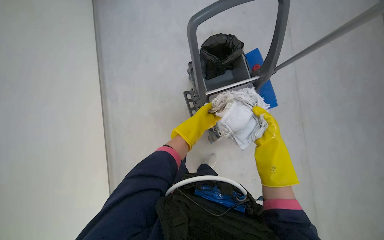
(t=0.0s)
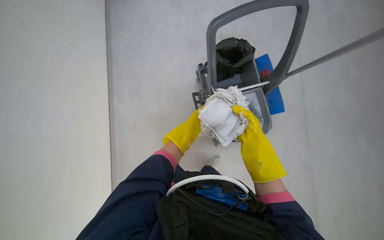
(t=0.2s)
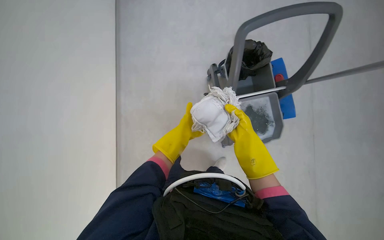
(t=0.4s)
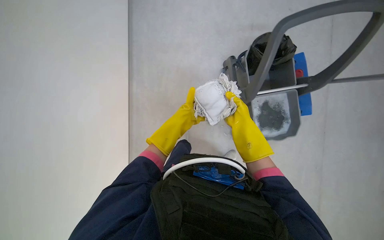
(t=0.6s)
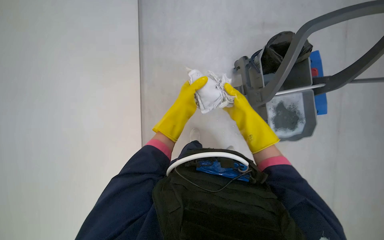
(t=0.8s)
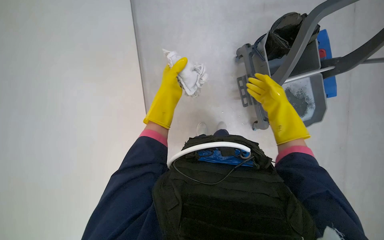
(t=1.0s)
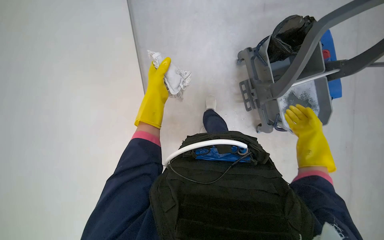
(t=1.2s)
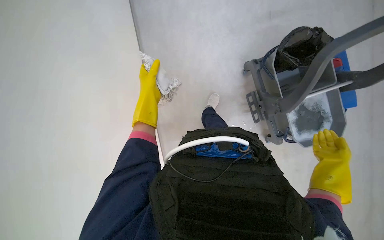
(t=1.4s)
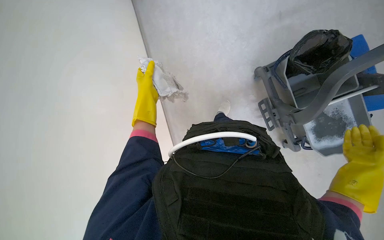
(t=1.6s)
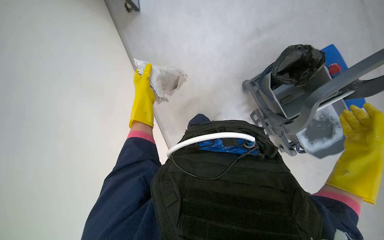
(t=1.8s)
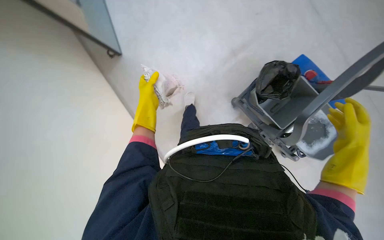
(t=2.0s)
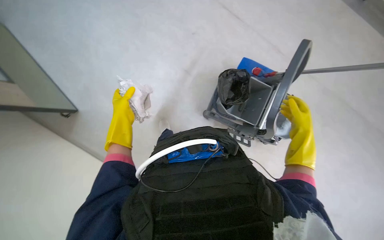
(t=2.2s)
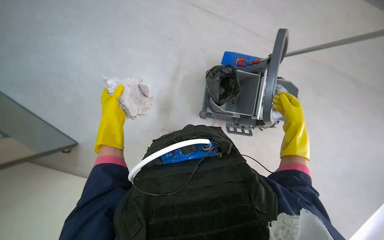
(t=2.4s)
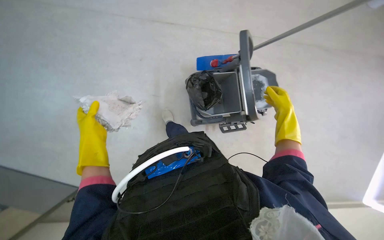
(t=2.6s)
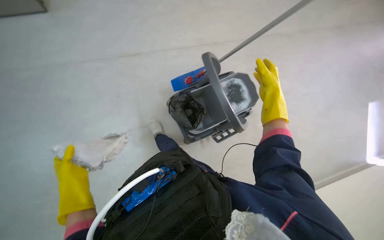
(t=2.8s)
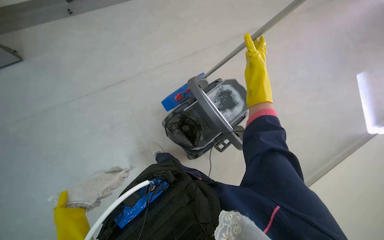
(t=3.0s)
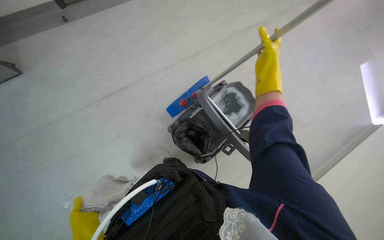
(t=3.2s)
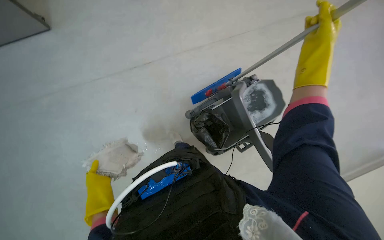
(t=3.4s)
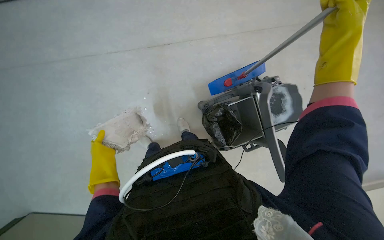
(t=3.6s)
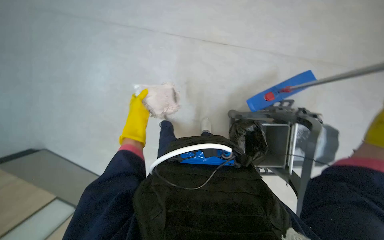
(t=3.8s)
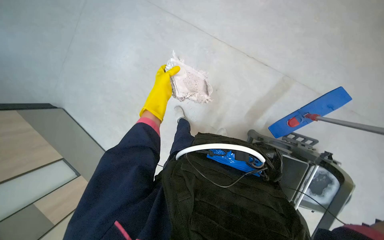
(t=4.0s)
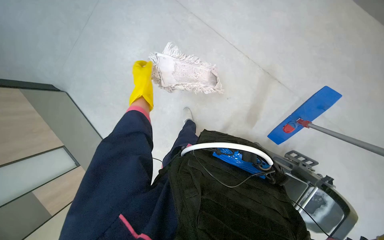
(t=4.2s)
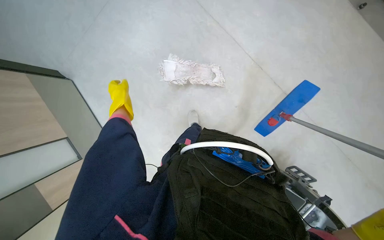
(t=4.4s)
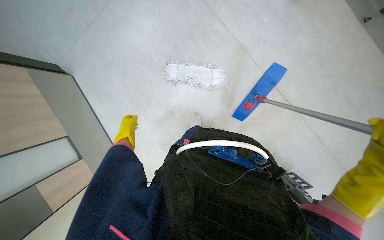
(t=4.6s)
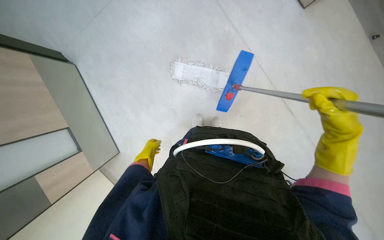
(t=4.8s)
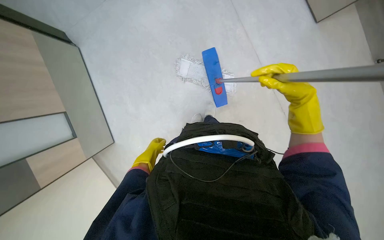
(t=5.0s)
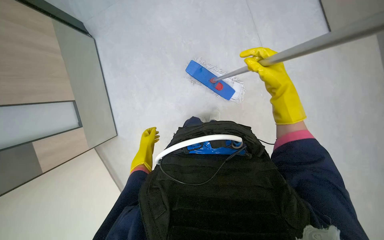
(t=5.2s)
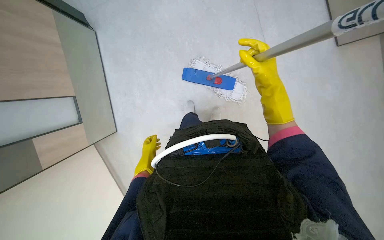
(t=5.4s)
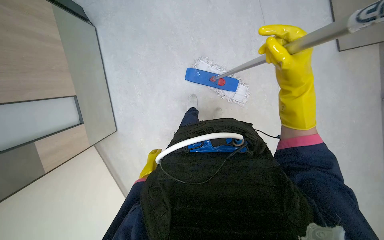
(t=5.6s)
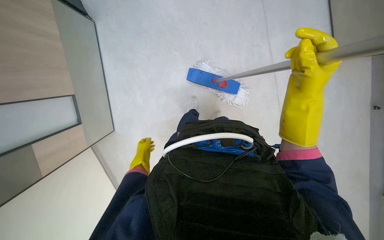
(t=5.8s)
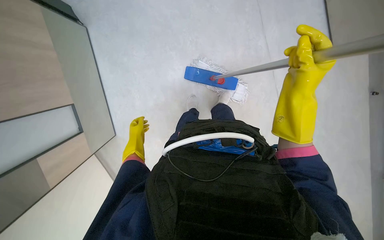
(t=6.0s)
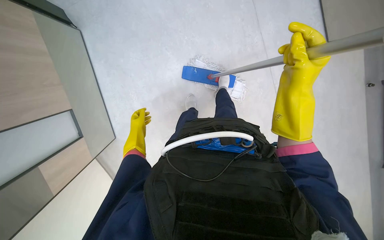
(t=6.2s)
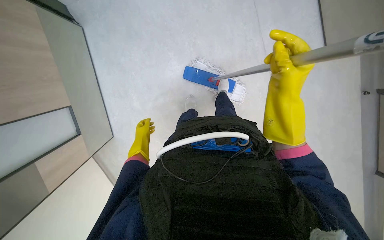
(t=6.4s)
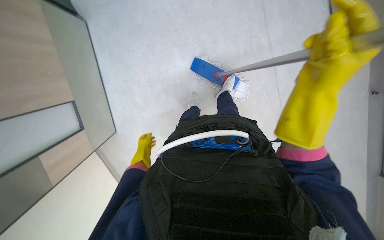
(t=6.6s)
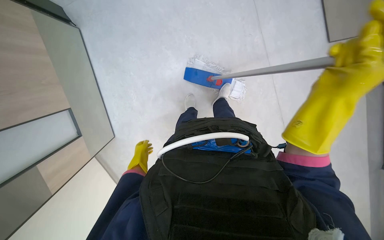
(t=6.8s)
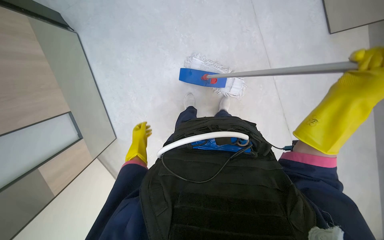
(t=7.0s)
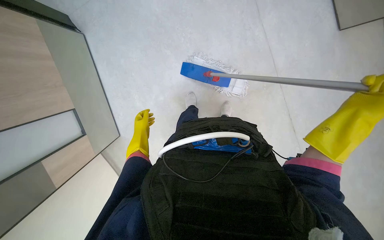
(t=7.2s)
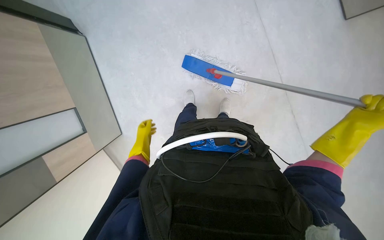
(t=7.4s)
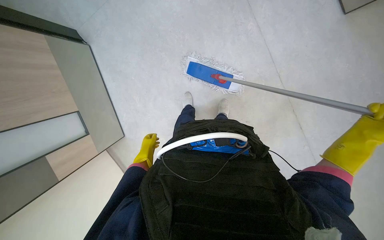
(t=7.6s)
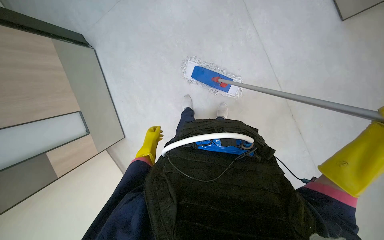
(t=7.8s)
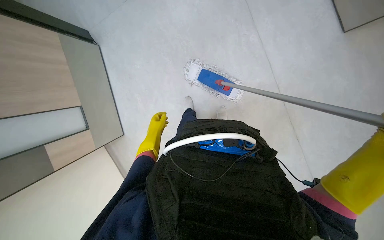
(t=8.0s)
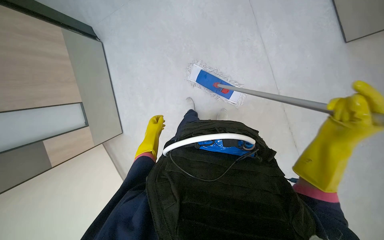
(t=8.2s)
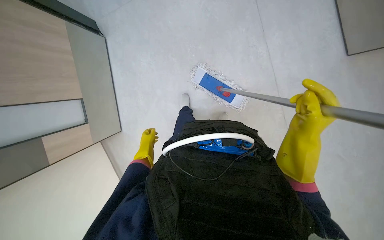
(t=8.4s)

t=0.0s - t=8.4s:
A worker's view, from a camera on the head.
Job: preparing cleaning supplies.
The whole recording: Preparing mop for floor cleaning. The worker attaches the mop head to the handle, dips it in the cleaning solution, and wrings it out.
t=0.0s - t=1.4s: The wearer looks approximately 30 degrees further to the left. The left hand shifts about 35 cm to the left and nearer to the camera; the right hand shifts about 20 cm down the picture and to the right.
t=1.4s - t=2.8s: The view tips upward by about 30 degrees. Everything in view rotates approximately 50 degrees counterclockwise.
t=2.8s - t=4.2s: The head rotates roughly 45 degrees to the left.
t=4.2s - t=5.6s: The left hand heads down the picture and farther from the camera, covering some 30 cm.
t=5.6s - t=7.0s: The right hand heads to the right, covering approximately 10 cm, while the left hand moves up and down the picture over roughly 15 cm, changing direction 2 times.

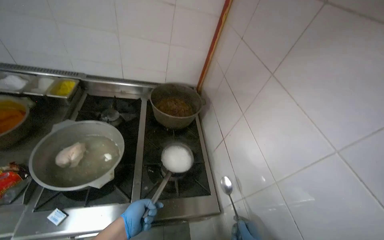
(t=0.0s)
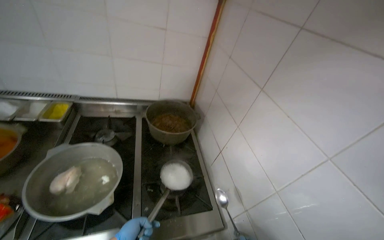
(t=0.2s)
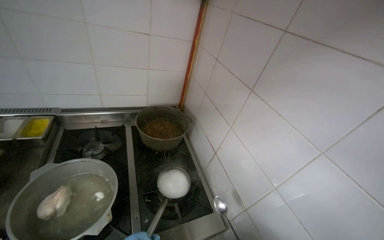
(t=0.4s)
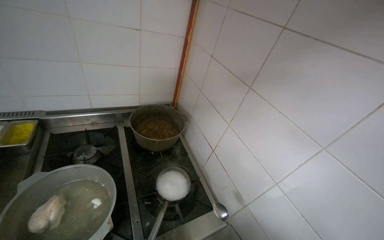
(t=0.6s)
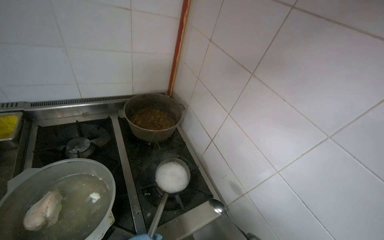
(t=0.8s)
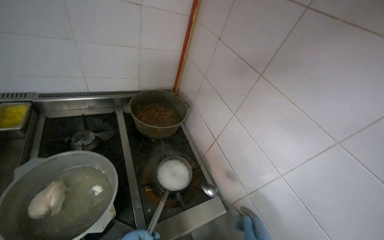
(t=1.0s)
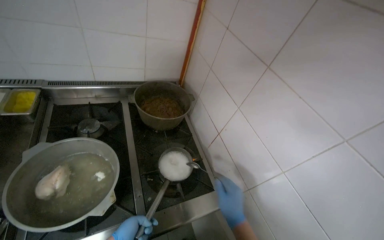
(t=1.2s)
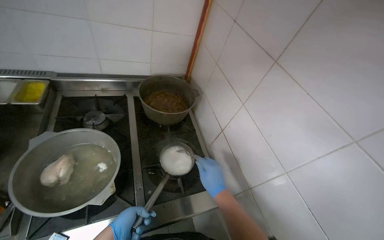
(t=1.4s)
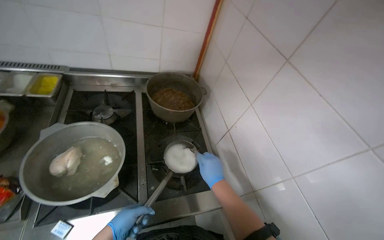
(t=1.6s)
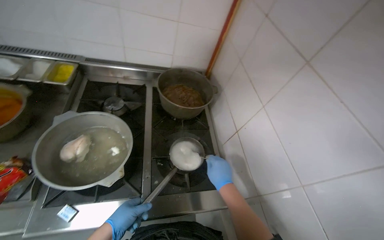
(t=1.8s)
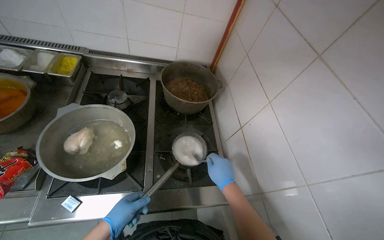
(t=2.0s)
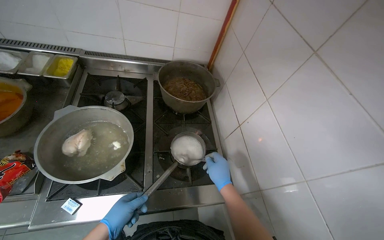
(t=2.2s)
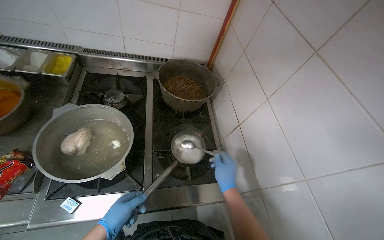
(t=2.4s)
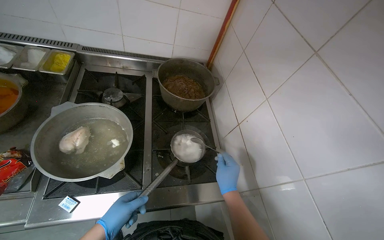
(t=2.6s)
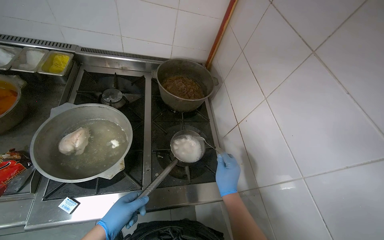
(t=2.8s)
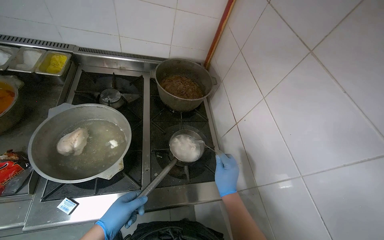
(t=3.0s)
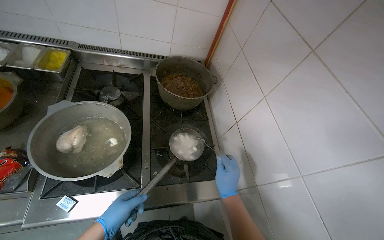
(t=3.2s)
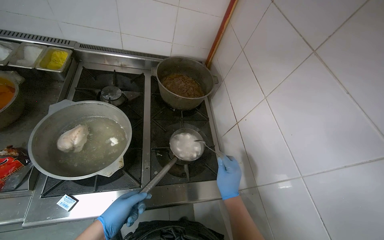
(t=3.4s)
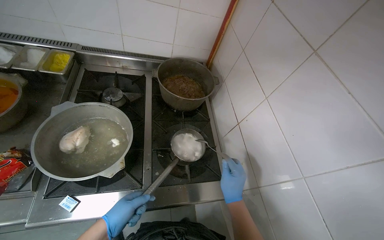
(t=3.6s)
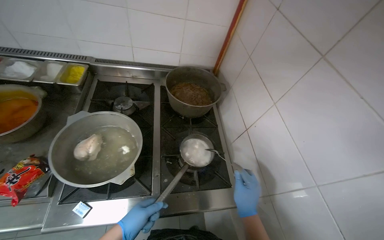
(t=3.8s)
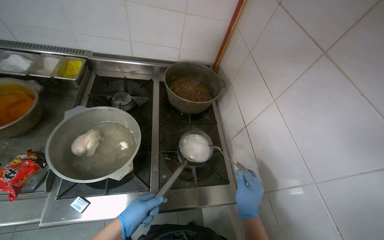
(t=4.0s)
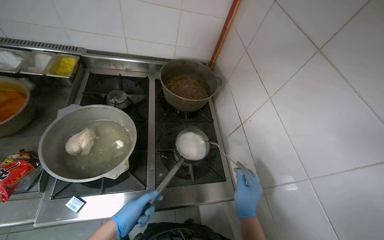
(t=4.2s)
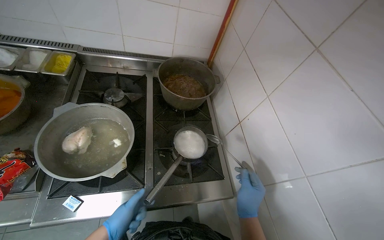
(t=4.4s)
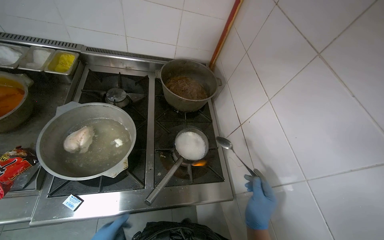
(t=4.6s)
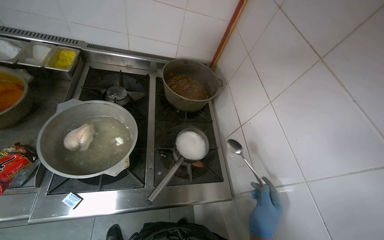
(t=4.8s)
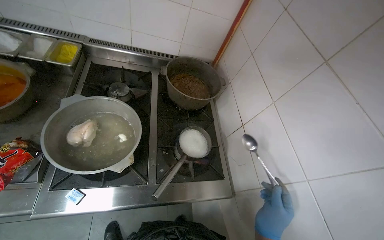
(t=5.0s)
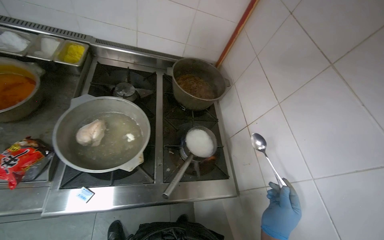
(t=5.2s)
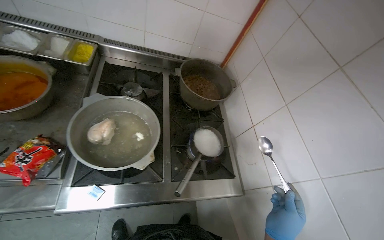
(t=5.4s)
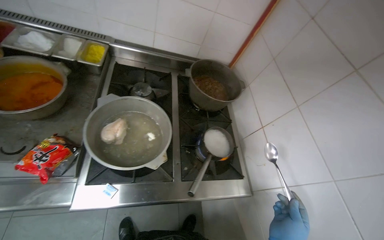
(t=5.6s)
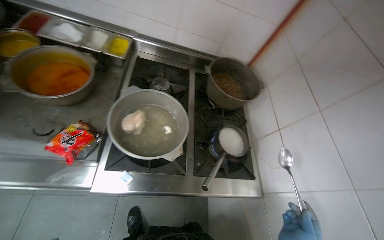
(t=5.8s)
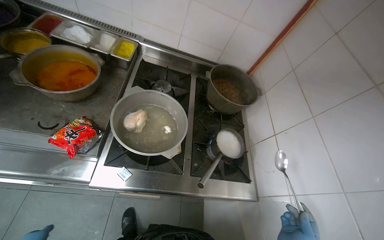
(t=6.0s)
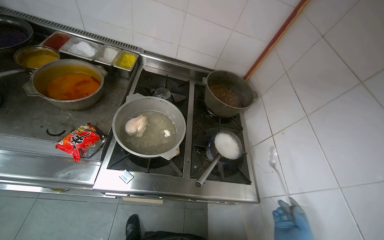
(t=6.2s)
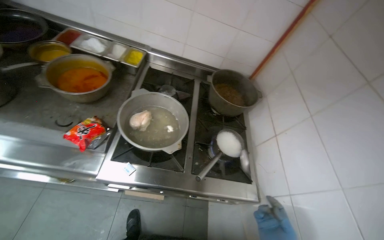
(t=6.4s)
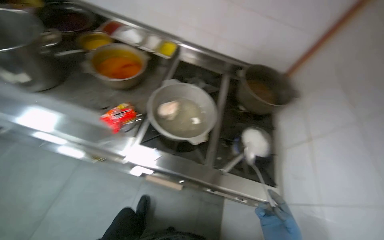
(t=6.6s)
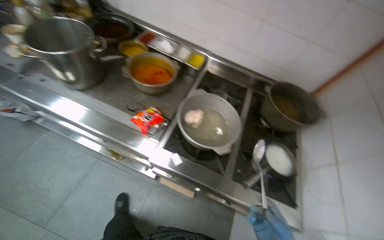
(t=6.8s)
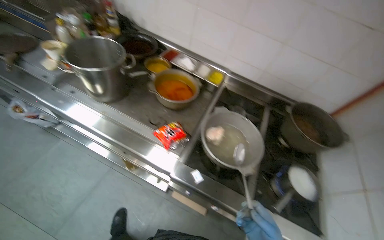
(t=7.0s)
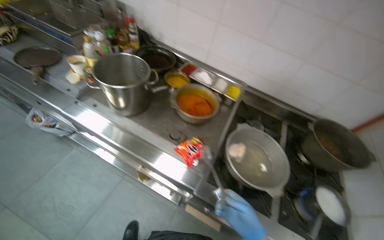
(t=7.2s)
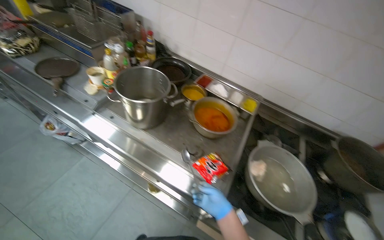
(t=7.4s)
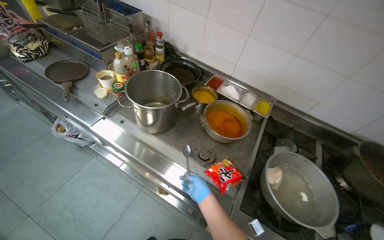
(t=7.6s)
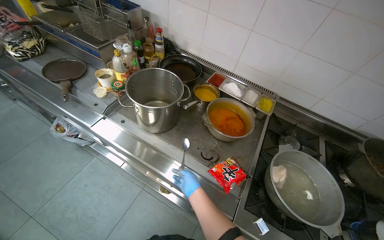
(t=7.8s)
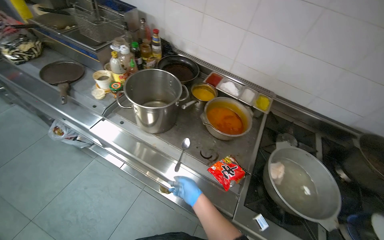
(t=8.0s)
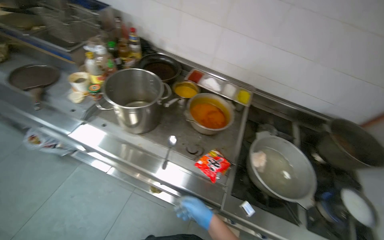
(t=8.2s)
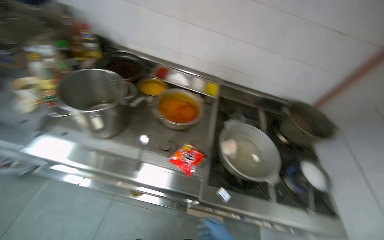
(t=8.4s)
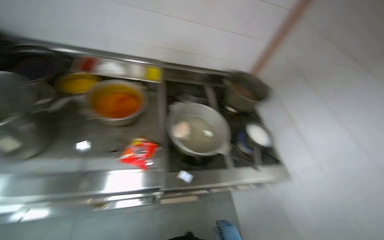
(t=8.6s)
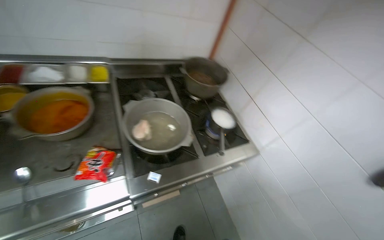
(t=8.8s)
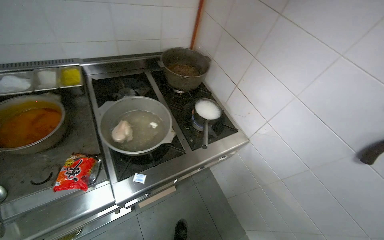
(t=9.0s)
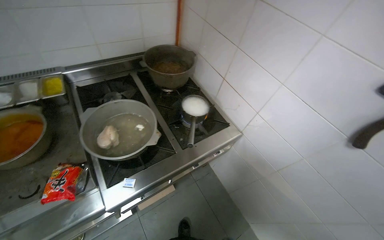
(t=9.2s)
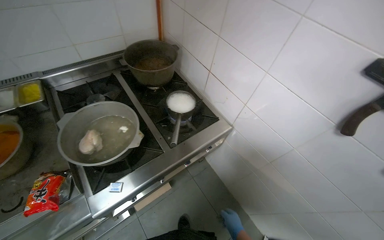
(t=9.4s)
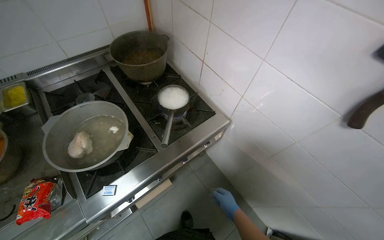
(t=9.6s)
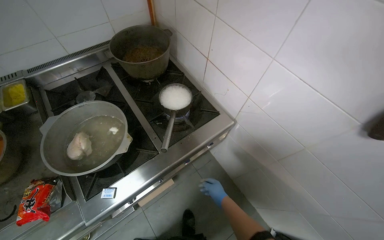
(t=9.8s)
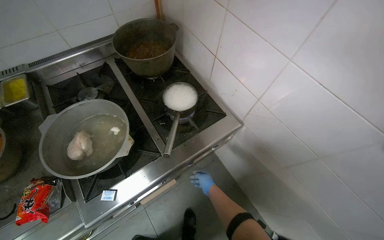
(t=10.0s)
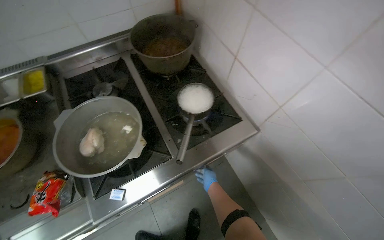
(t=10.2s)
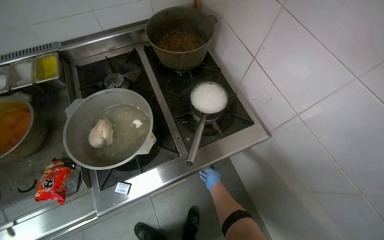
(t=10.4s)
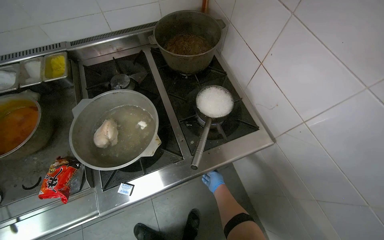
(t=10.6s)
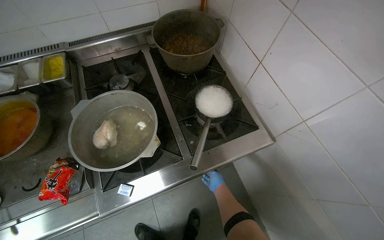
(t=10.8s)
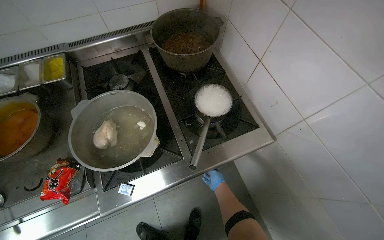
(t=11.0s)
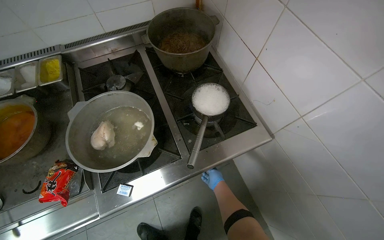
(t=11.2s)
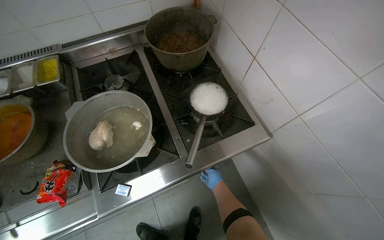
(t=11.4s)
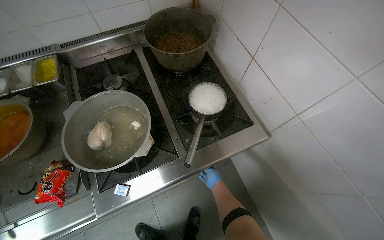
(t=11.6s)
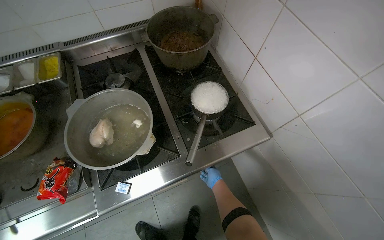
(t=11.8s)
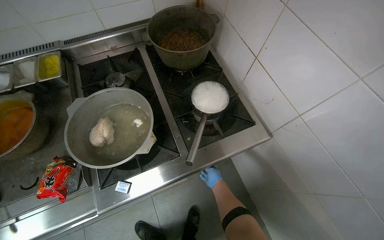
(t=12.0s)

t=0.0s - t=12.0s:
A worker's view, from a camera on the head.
Job: preparing food.
The whole recording: Adding components to boiling meal. The worker adds components to the boiling meal.
t=1.6s - t=3.0s: The hands are busy where they are.
t=3.0s - t=4.4s: The hands stay close to where they were, moving slightly.
t=6.0s - t=7.6s: The camera travels to the left, some 40 cm. The wearer's head swings approximately 25 degrees to the left. The wearer looks roughly 15 degrees further upward.
t=7.6s - t=9.0s: The head rotates roughly 55 degrees to the right. The camera pitches downward, by about 15 degrees.
t=9.0s - t=10.4s: The wearer looks about 15 degrees further downward.
